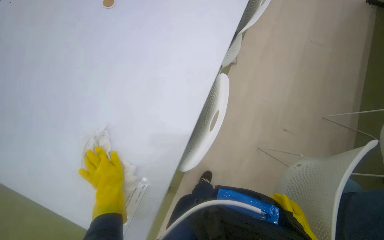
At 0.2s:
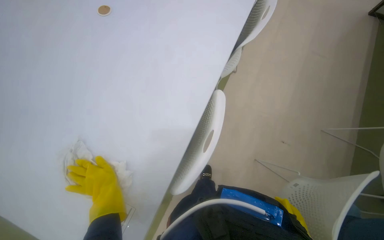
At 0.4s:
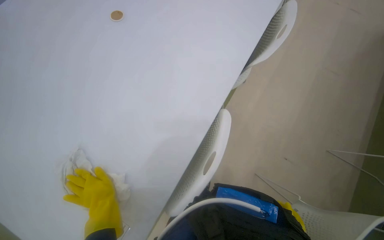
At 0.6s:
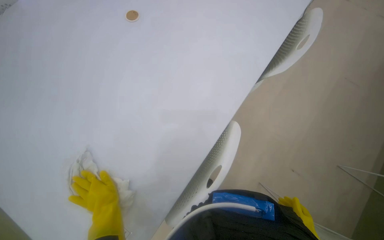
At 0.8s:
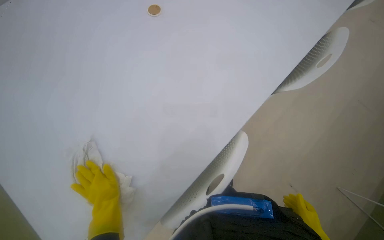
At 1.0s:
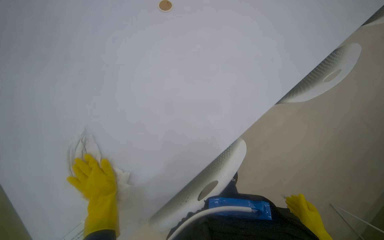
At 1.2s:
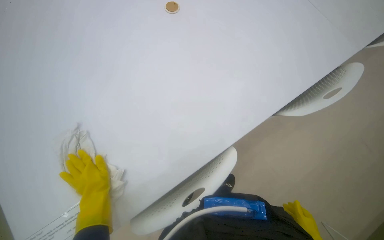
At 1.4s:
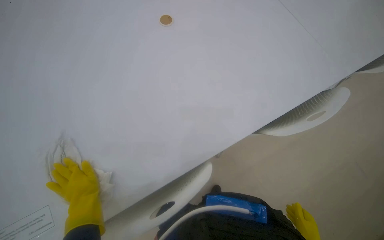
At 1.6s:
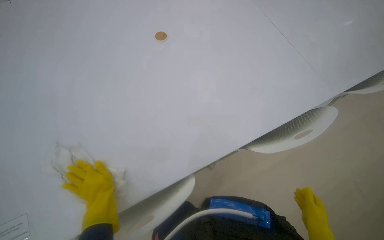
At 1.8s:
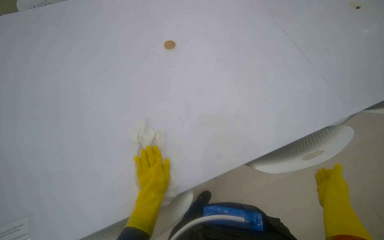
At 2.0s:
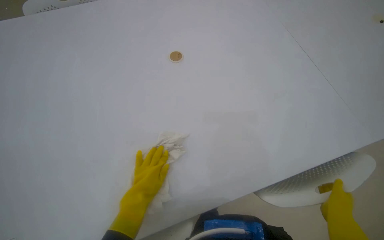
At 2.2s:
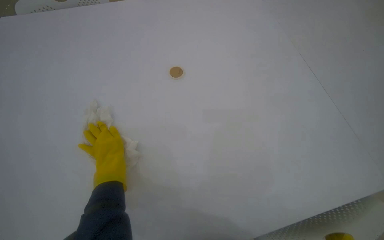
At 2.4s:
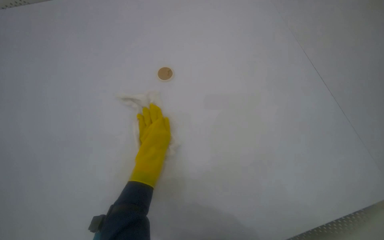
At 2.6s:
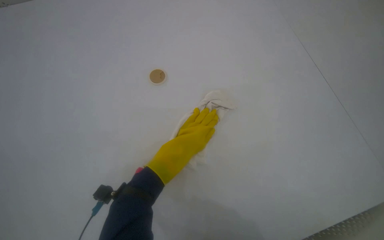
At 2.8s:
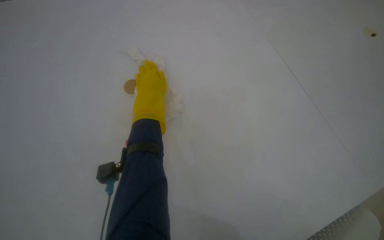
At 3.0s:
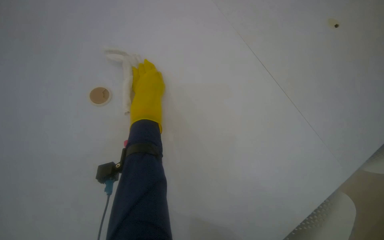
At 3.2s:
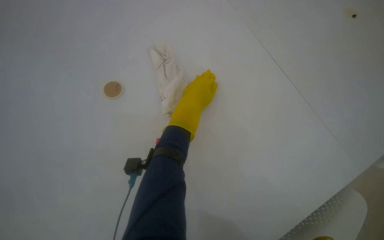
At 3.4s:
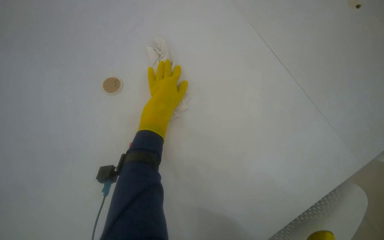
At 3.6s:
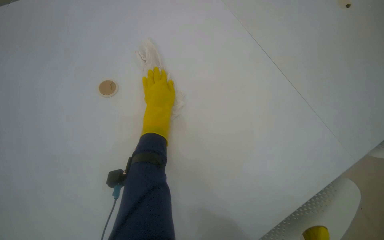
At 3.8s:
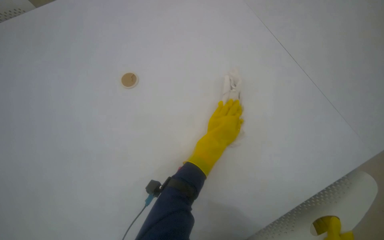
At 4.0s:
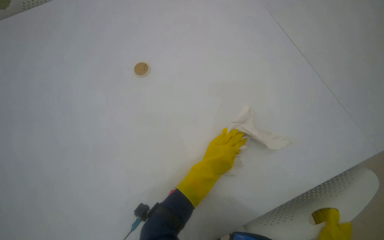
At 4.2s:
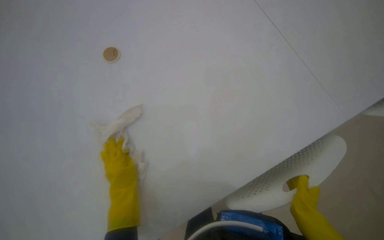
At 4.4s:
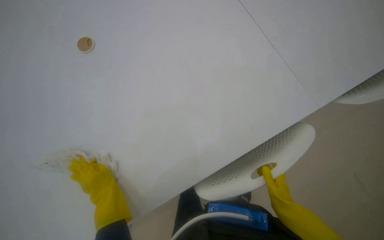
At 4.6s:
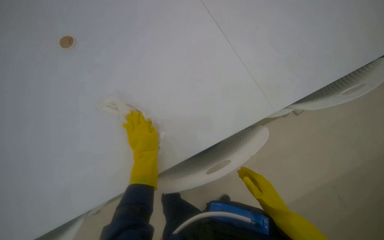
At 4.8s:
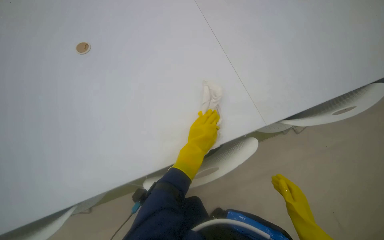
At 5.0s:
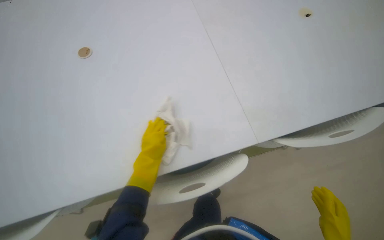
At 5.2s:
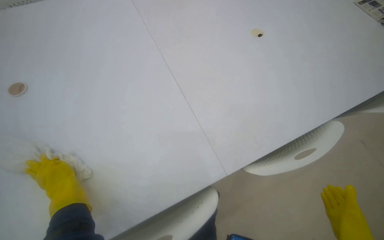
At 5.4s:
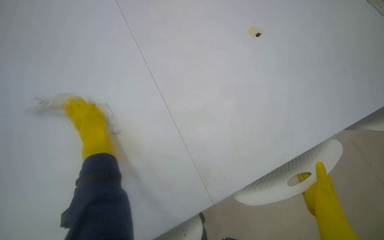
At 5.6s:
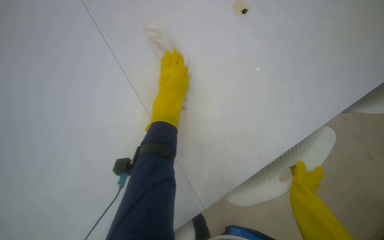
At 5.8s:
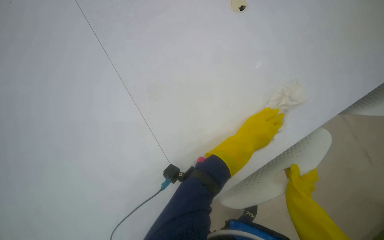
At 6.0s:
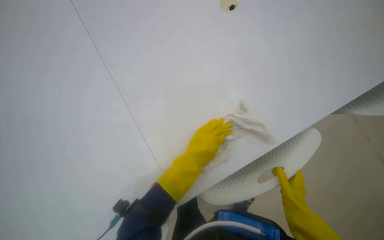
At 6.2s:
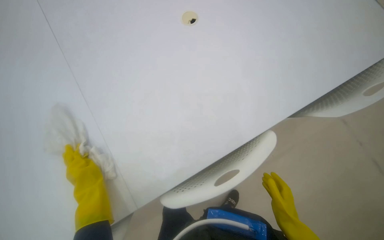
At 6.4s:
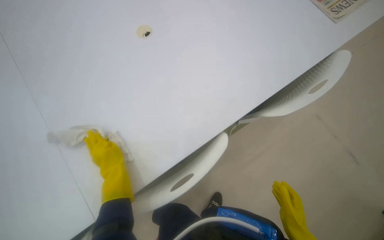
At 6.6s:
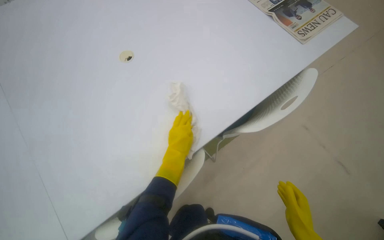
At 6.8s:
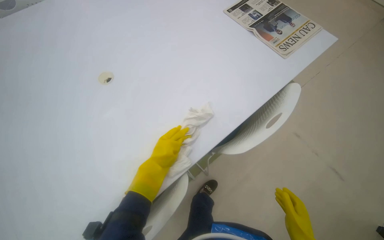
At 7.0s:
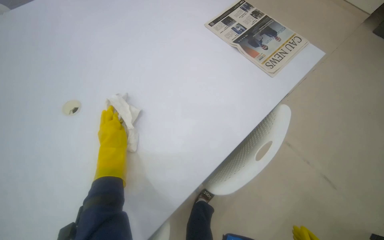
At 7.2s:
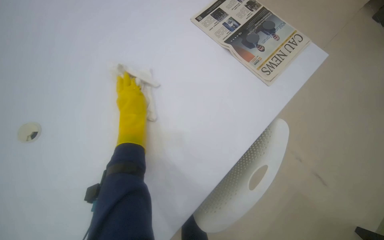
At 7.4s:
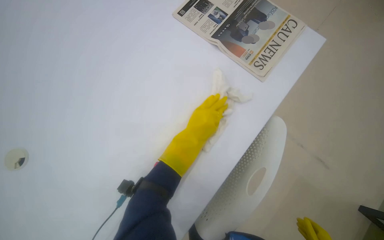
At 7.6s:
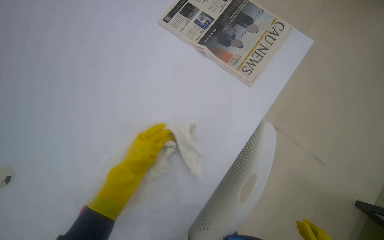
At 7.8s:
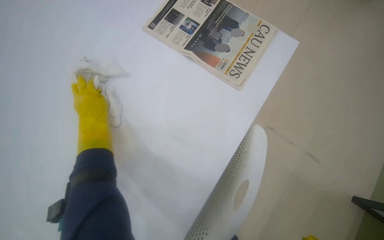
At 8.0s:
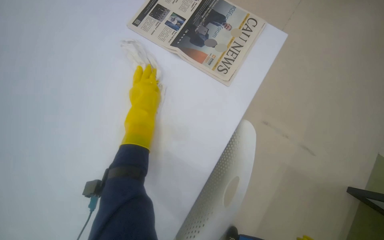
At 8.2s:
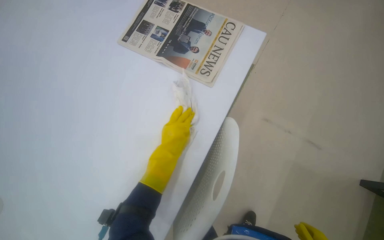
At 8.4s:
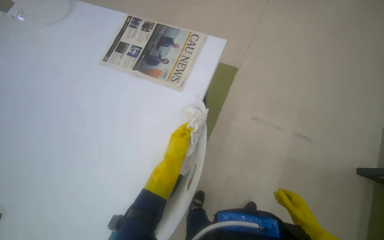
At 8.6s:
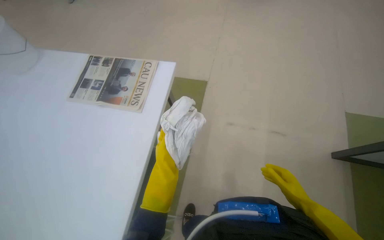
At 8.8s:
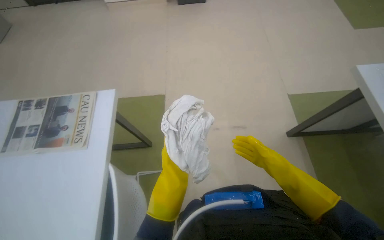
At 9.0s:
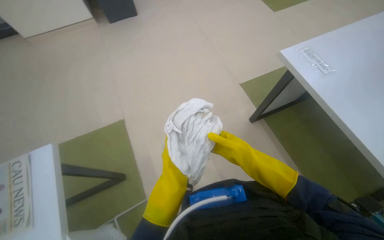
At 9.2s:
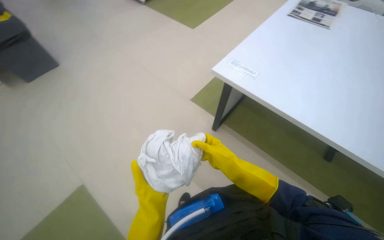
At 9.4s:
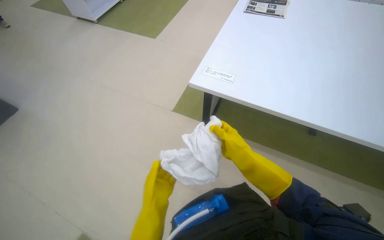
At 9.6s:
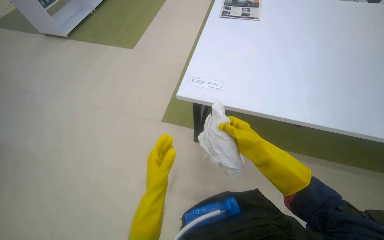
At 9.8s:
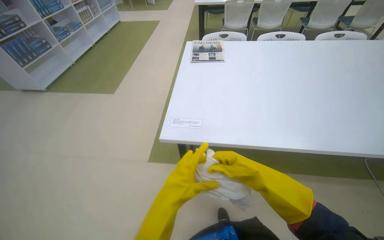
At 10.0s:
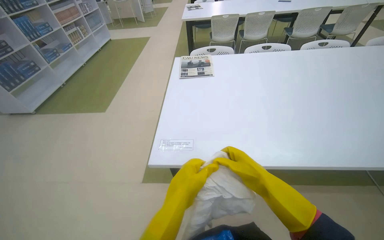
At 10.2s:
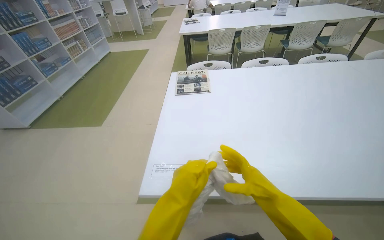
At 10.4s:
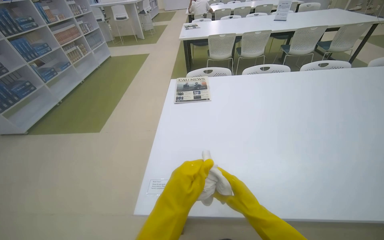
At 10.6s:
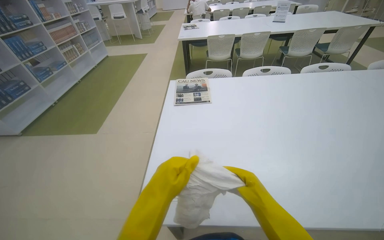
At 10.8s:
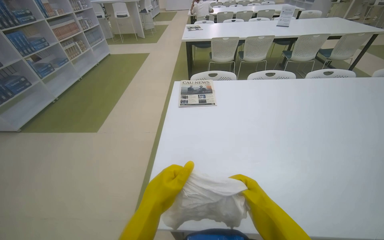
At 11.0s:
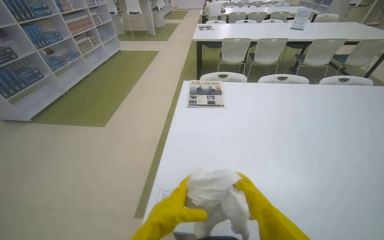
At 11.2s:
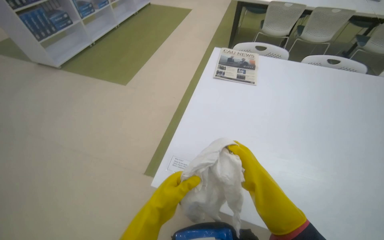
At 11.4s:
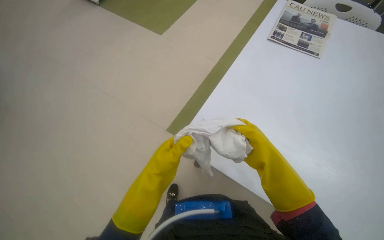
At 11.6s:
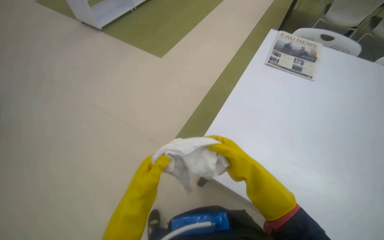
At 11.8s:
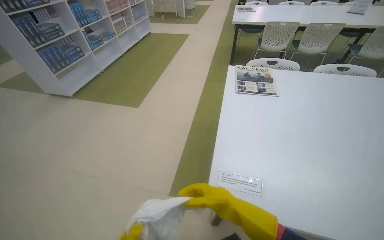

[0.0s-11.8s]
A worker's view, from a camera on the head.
Job: wiping surfaces.
The whole recording: Cleaning table surface. The worker wipes the surface of the library tables with a cloth.
3.0s to 4.4s: The camera is aimed about 25 degrees further to the left. The wearer looks about 25 degrees further downward.
6.0s to 7.4s: The camera travels about 50 cm. The view swings approximately 30 degrees to the right. The view tilts some 15 degrees downward.
7.4s to 8.8s: The wearer moves approximately 60 cm. The wearer looks about 15 degrees further upward. Everything in view rotates some 40 degrees counterclockwise.
10.4s to 11.8s: The right hand moves to the left, approximately 20 cm.

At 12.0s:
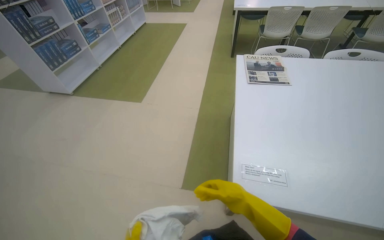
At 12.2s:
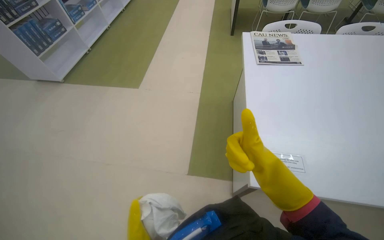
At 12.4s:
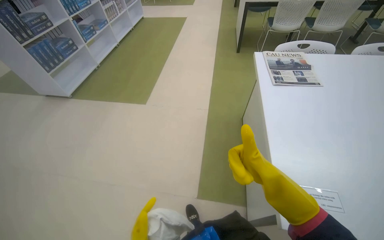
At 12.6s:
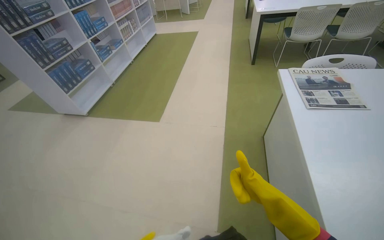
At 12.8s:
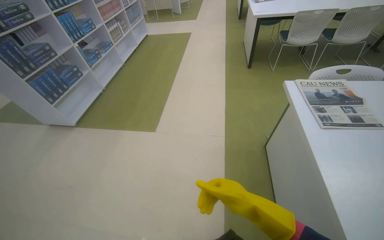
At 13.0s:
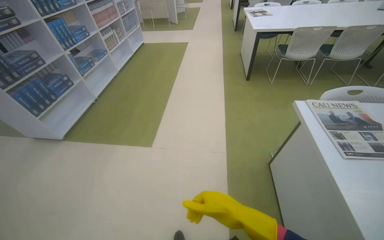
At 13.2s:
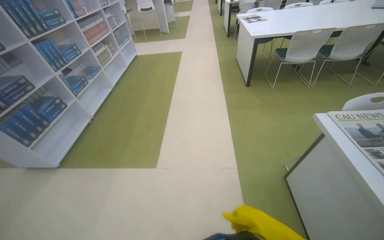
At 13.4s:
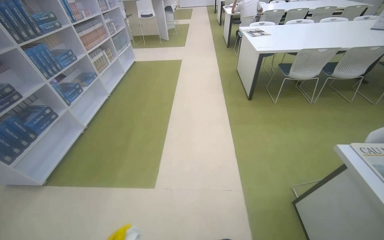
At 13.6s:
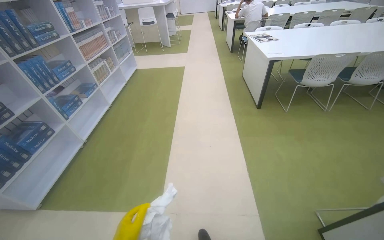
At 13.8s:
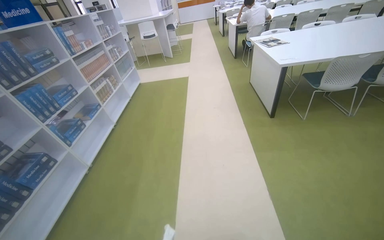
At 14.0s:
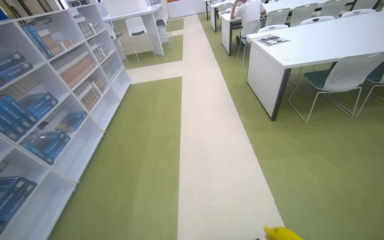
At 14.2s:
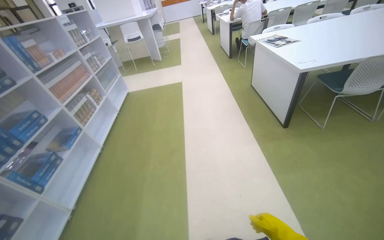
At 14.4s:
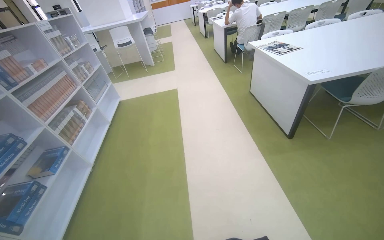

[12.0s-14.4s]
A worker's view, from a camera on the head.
Job: wiping surfaces.
The whole recording: Cleaning table surface. The worker wipes the surface of the library tables with a cloth.
12.0s to 13.2s: The camera is carried approximately 80 cm.
13.2s to 14.4s: The head travels some 1 m.

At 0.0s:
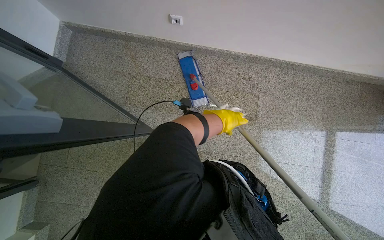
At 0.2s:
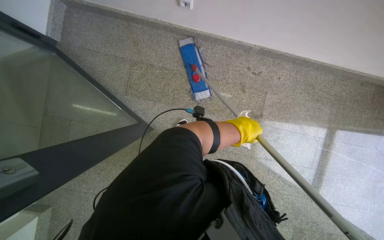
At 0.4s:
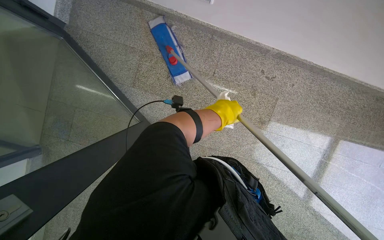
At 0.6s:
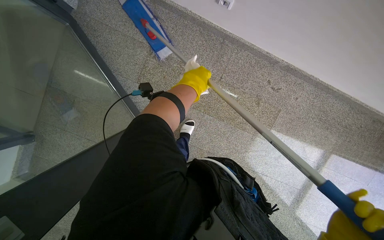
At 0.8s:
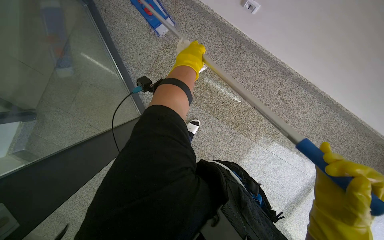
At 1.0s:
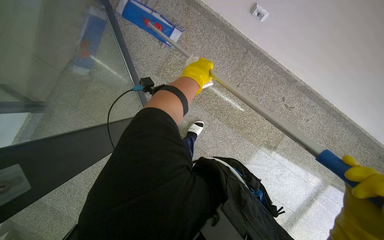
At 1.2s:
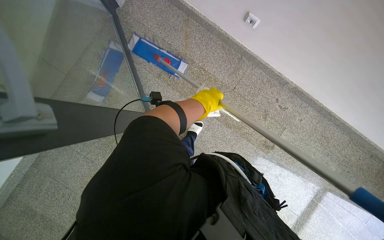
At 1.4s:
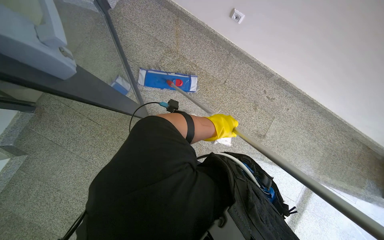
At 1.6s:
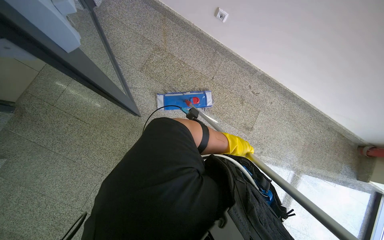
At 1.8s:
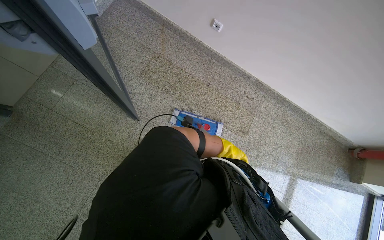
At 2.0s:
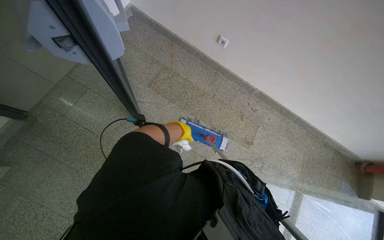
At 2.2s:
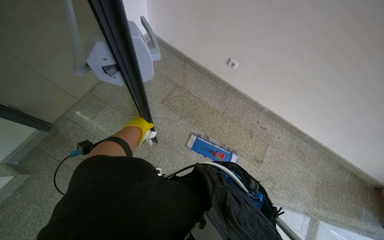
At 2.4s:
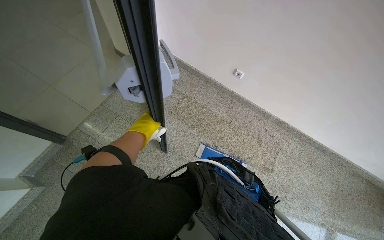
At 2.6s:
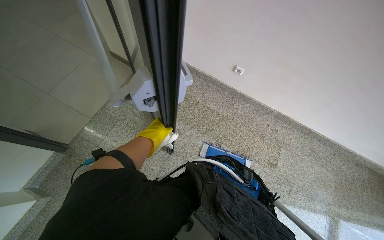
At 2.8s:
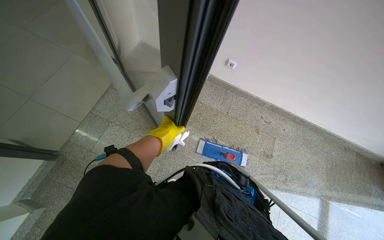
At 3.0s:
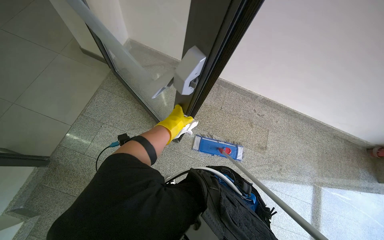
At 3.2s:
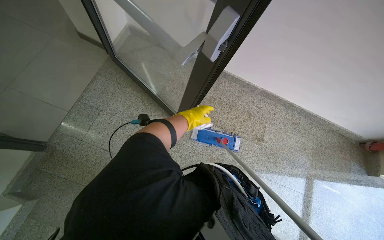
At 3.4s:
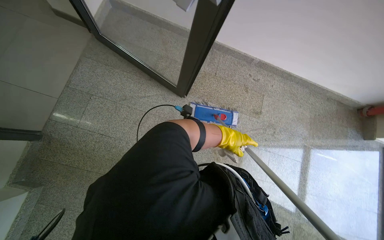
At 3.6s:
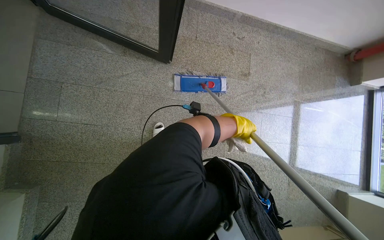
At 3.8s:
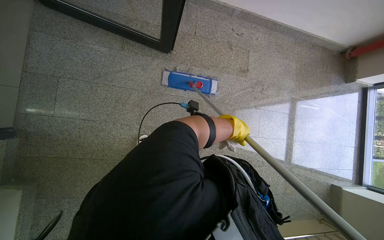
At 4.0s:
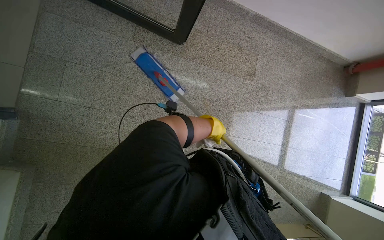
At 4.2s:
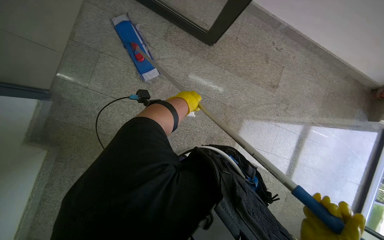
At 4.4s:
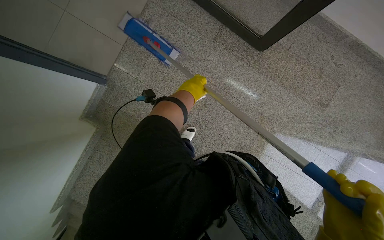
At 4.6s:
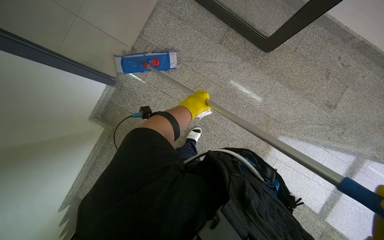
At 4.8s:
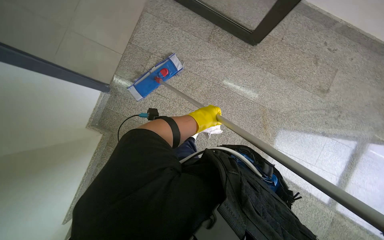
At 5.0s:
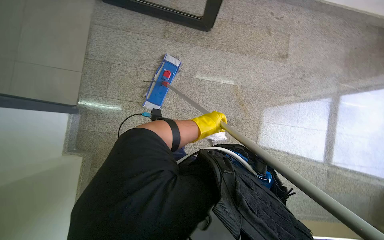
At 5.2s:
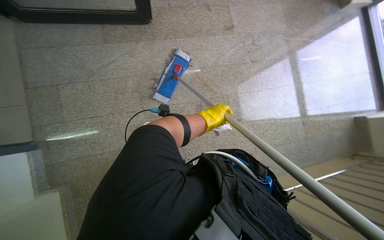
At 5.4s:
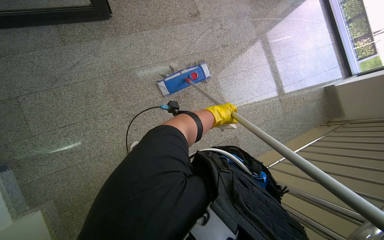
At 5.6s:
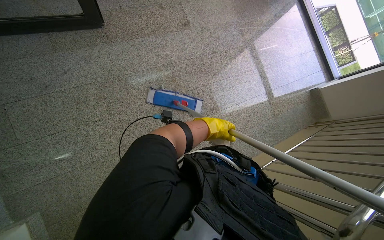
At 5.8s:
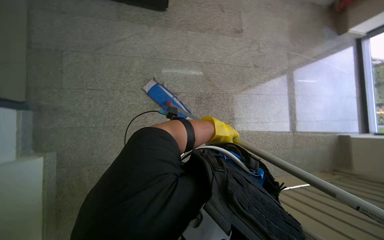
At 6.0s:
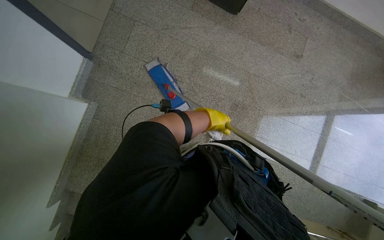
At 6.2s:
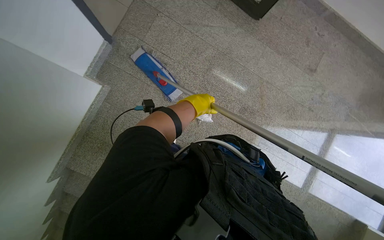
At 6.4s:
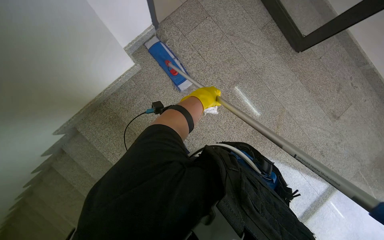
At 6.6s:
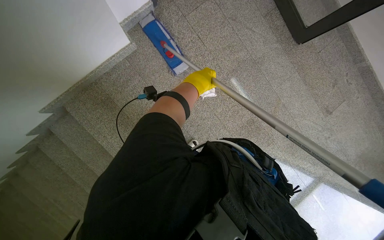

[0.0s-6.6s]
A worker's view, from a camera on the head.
Job: mopping floor.
The whole recording: Mopping the side of the stairs. The worker mops the side of the stairs with a long-handled mop.
3.2s to 5.0s: The view tilts roughly 15 degrees downward. The left hand moves left and right over roughly 20 cm, changing direction 2 times.
5.0s to 6.6s: The camera travels approximately 50 cm. Everything in view rotates roughly 40 degrees clockwise.
